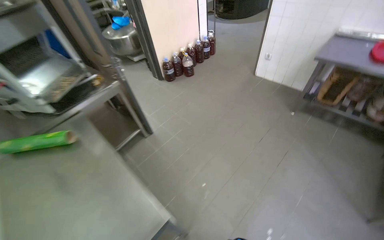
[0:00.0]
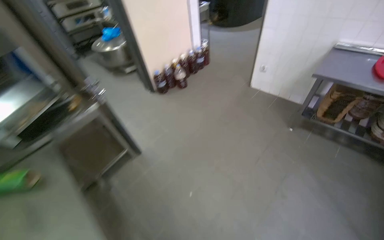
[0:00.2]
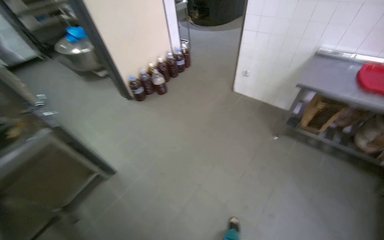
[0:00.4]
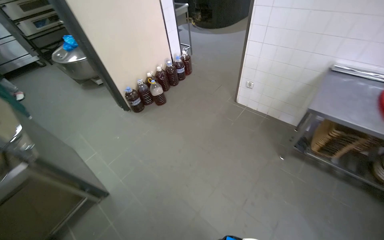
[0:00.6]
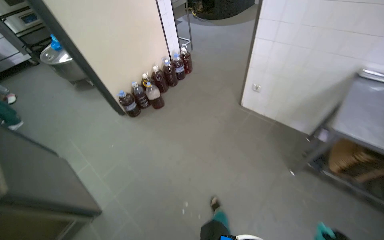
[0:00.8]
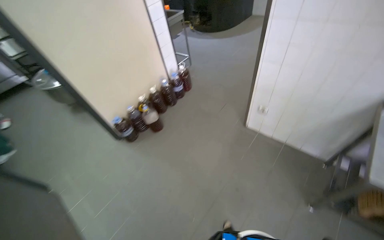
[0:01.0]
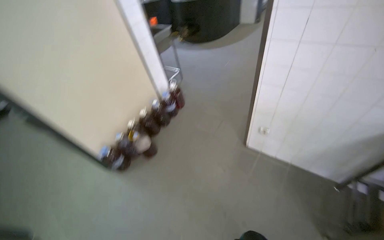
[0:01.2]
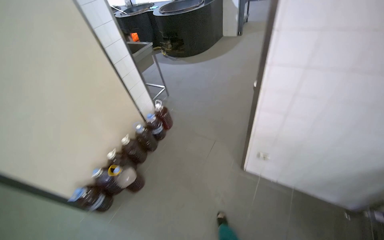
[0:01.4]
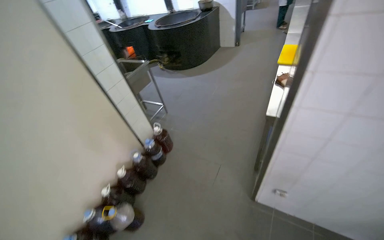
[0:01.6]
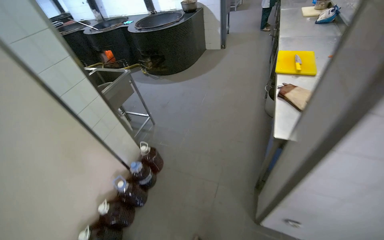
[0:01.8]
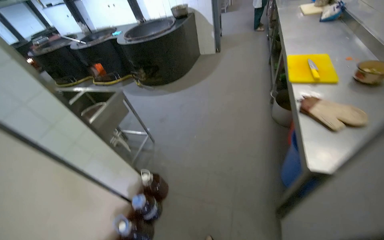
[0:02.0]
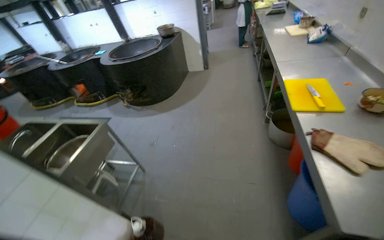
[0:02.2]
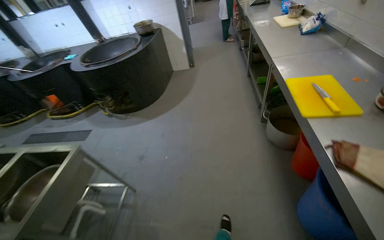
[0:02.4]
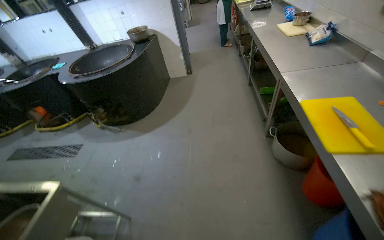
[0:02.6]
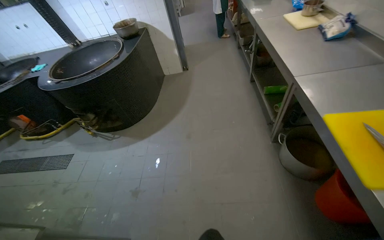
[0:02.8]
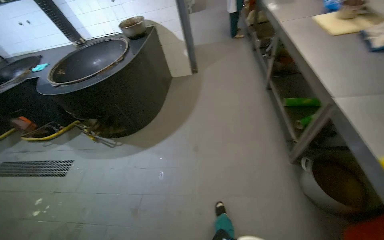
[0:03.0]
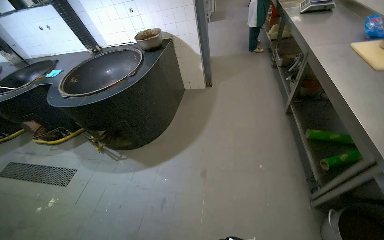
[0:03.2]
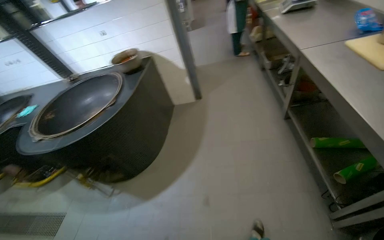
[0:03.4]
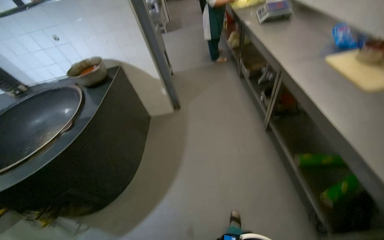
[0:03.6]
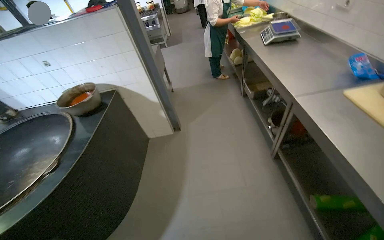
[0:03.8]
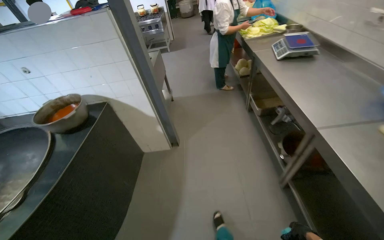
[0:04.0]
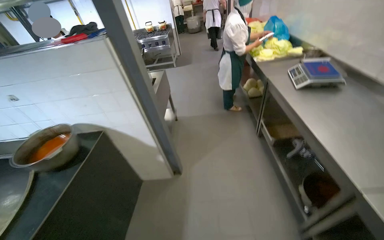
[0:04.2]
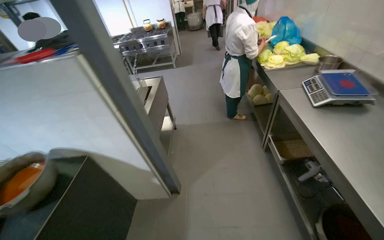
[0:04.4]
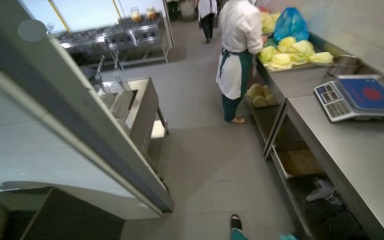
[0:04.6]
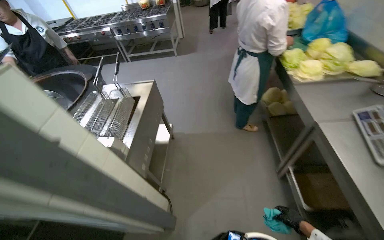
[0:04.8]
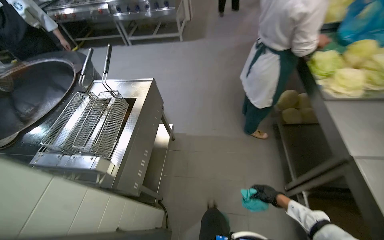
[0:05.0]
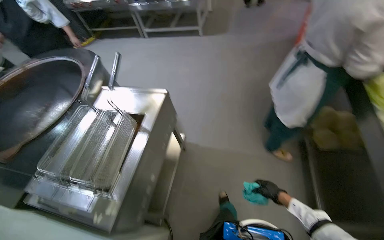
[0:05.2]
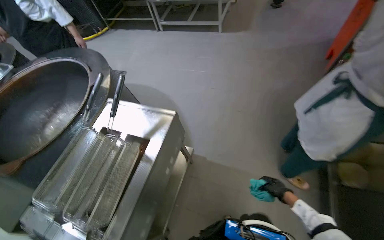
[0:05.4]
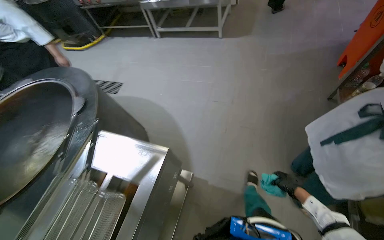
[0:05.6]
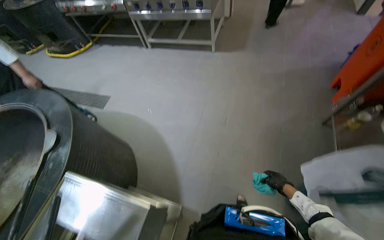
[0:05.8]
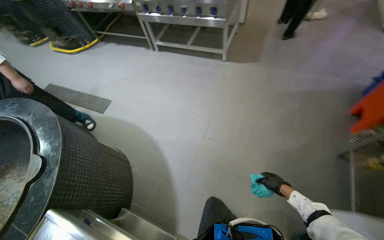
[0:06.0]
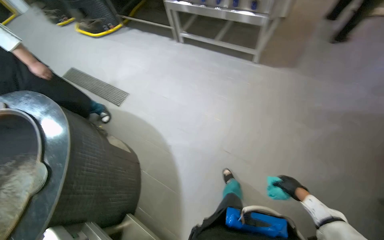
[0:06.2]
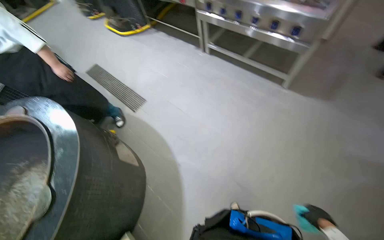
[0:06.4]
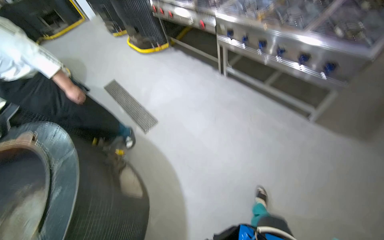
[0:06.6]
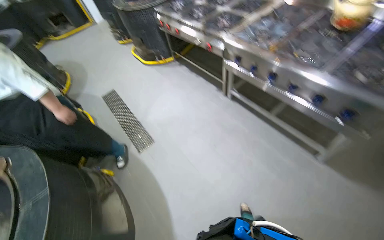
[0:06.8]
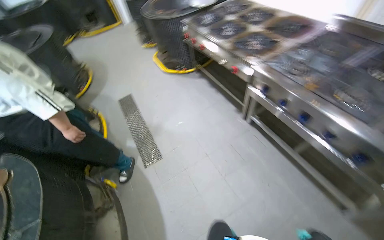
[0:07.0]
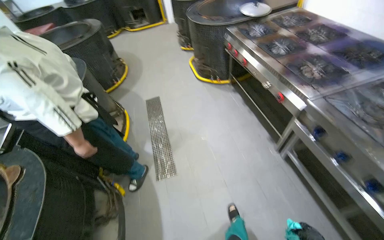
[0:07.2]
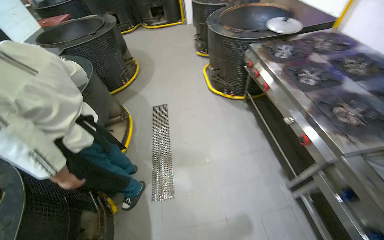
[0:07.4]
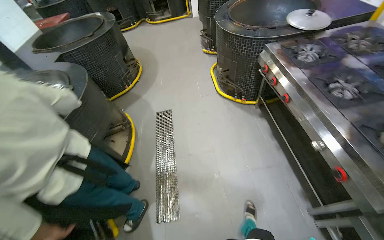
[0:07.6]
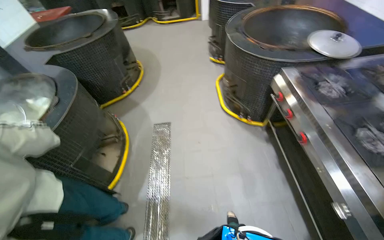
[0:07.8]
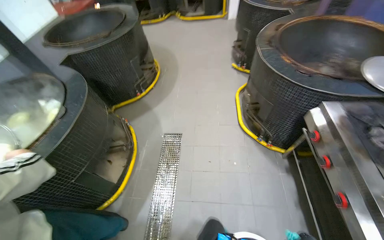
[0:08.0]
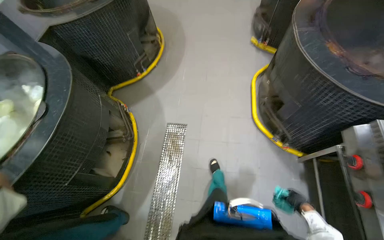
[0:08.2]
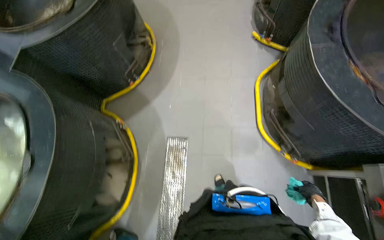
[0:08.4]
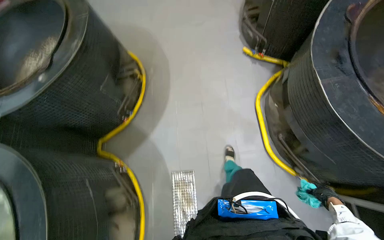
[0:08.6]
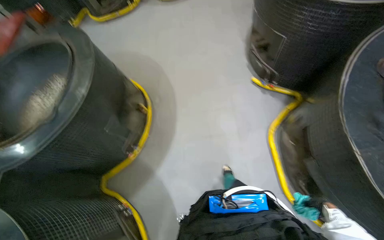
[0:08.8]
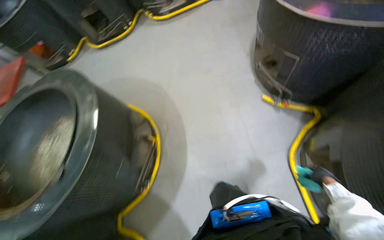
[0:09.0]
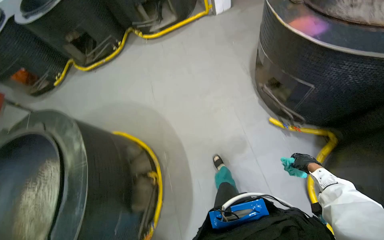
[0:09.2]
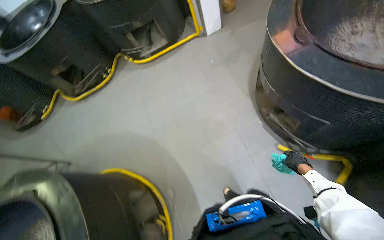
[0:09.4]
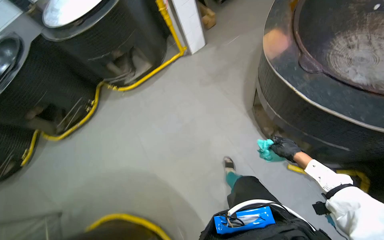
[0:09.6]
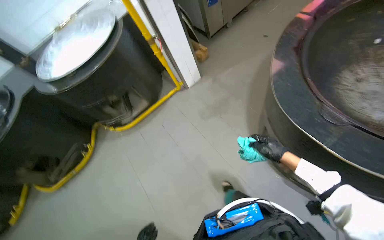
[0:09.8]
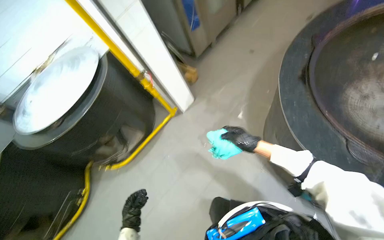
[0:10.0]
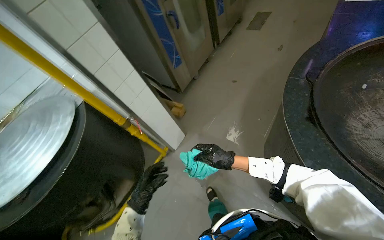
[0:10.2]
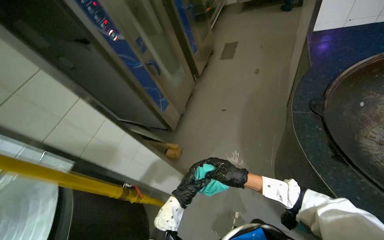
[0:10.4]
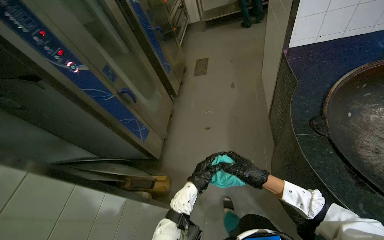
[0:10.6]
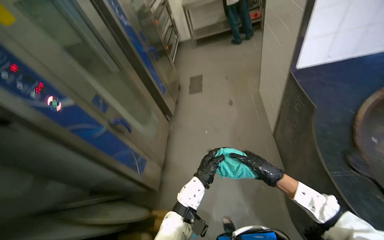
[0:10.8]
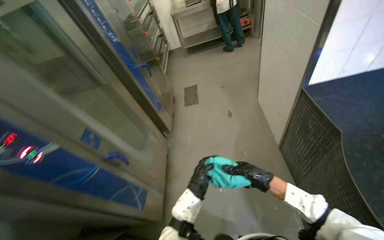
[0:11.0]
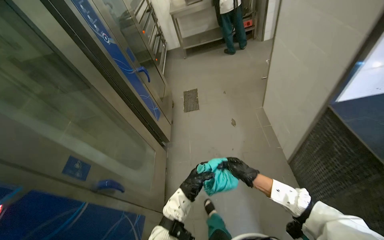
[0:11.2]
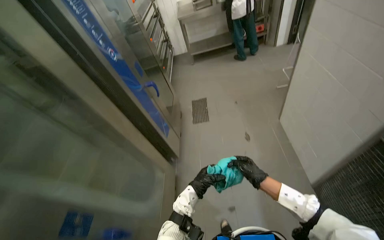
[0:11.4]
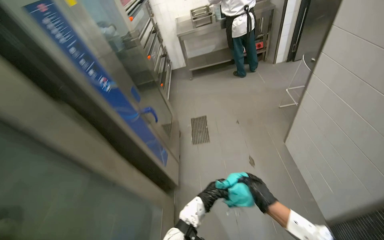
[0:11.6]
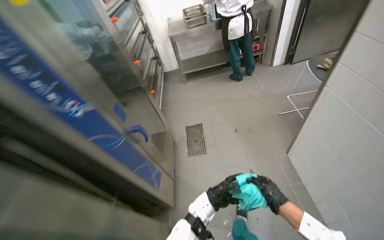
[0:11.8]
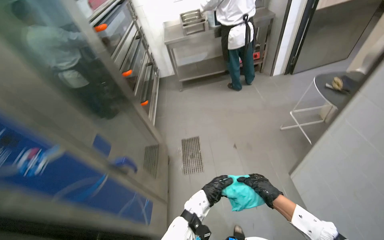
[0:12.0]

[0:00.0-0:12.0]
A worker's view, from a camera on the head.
Job: wiping surfaces.
The whole recording: Wiping kitchen counter. The worker wipes the stainless steel kitchen counter with a cloth.
0:00.0 to 0:01.6: The camera is carried about 2 m.
0:01.6 to 0:03.0: The wearer moves some 2 m. The head turns to the right by about 25 degrees.
0:03.0 to 0:04.4: The head travels some 2 m.
0:04.4 to 0:06.0: The wearer moves approximately 2 m. The view tilts roughly 20 degrees downward.
0:06.0 to 0:07.6: The wearer moves about 2 m. The wearer's head swings approximately 60 degrees to the left.
0:07.6 to 0:09.0: The camera travels approximately 2 m. The view tips downward by about 15 degrees.
0:09.0 to 0:10.4: The camera travels about 2 m. The wearer's head swings some 55 degrees to the right. The wearer looks roughly 35 degrees further upward.
0:10.4 to 0:12.0: The camera travels about 1.5 m. The wearer's head swings some 25 degrees to the right. The camera pitches upward, by roughly 15 degrees.

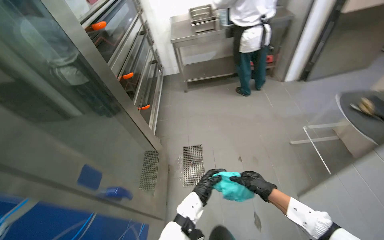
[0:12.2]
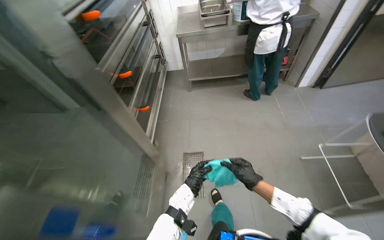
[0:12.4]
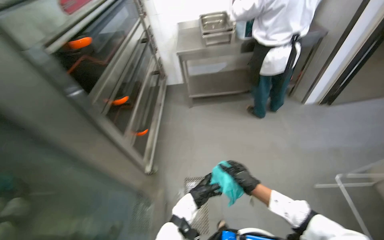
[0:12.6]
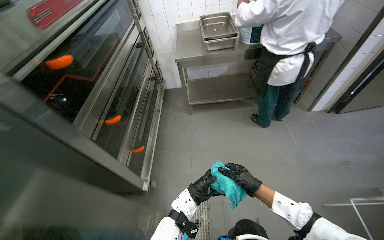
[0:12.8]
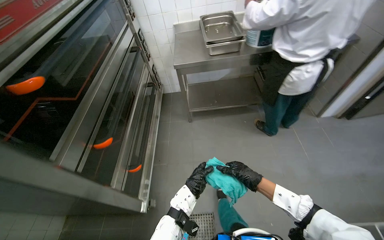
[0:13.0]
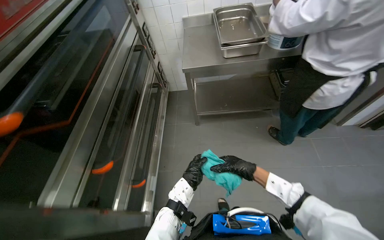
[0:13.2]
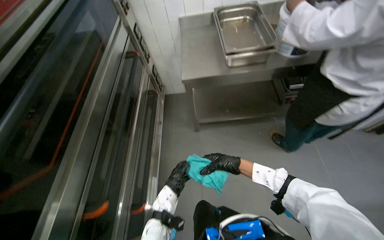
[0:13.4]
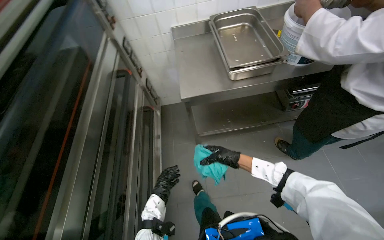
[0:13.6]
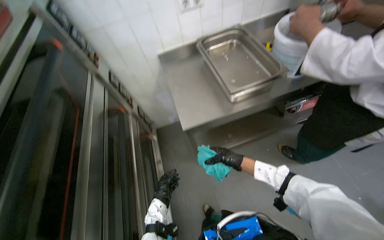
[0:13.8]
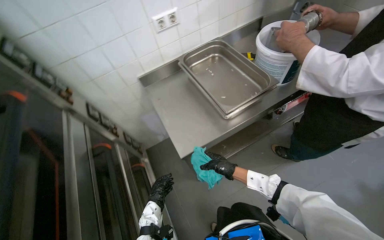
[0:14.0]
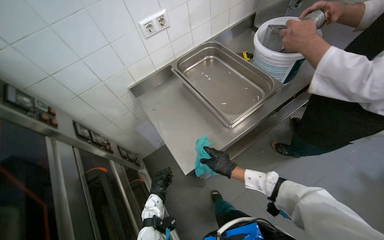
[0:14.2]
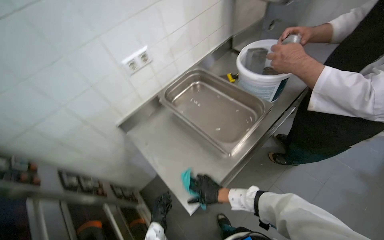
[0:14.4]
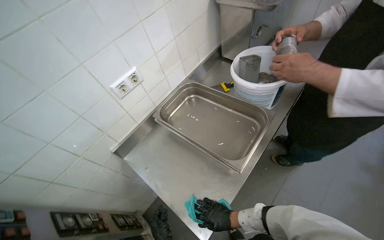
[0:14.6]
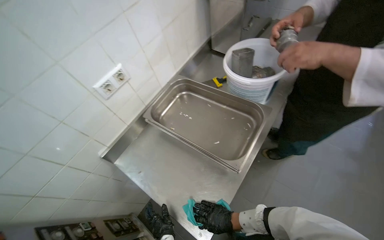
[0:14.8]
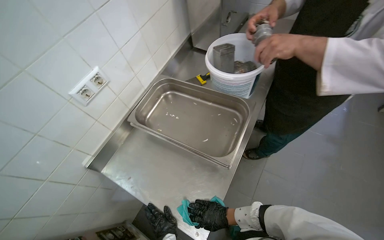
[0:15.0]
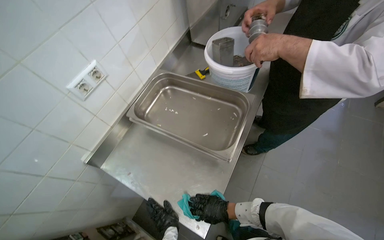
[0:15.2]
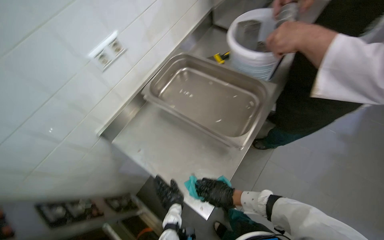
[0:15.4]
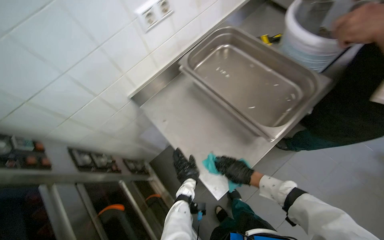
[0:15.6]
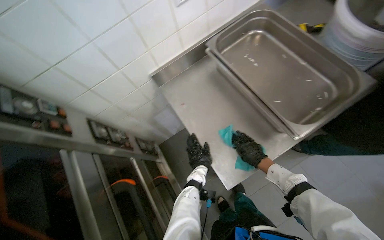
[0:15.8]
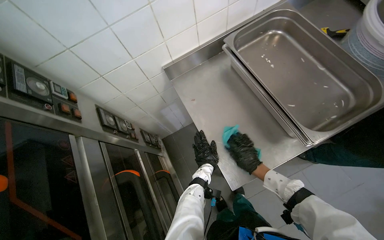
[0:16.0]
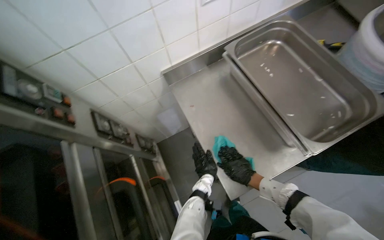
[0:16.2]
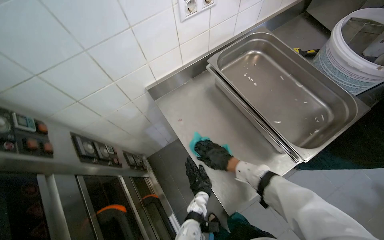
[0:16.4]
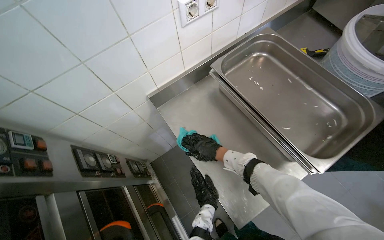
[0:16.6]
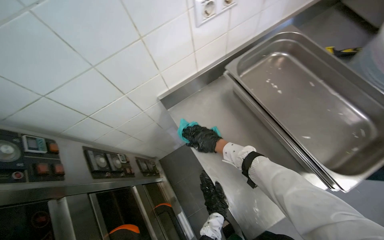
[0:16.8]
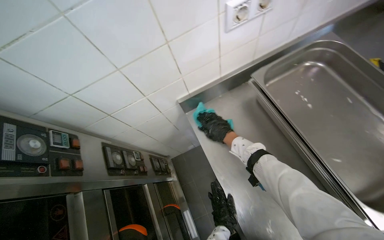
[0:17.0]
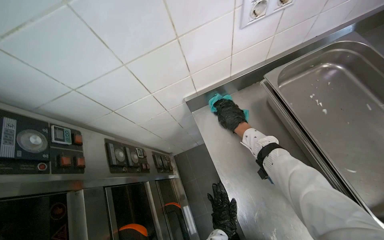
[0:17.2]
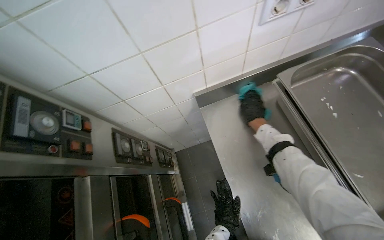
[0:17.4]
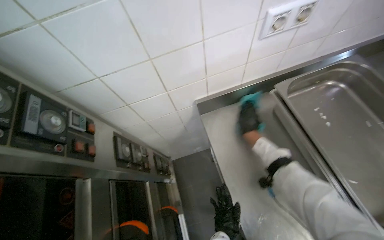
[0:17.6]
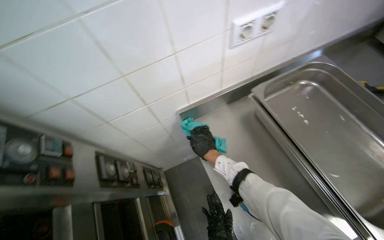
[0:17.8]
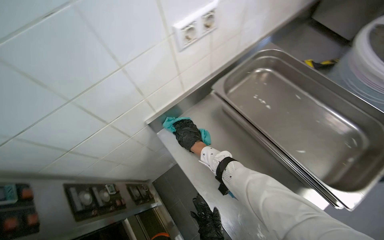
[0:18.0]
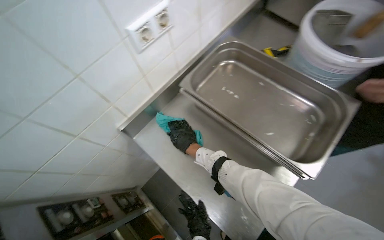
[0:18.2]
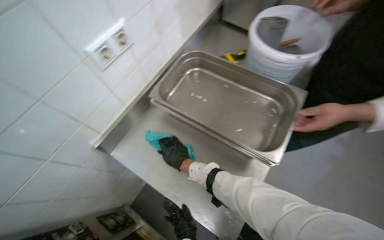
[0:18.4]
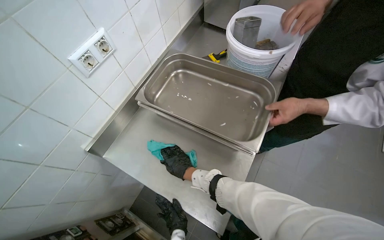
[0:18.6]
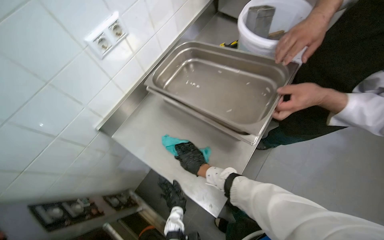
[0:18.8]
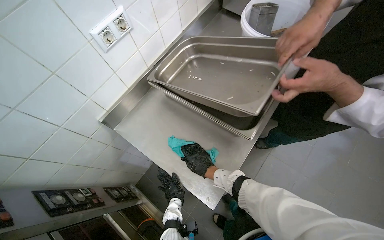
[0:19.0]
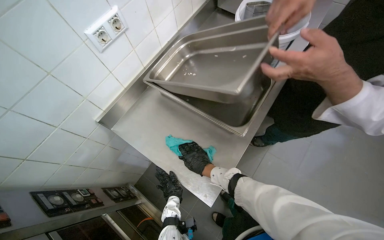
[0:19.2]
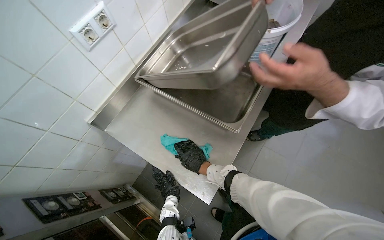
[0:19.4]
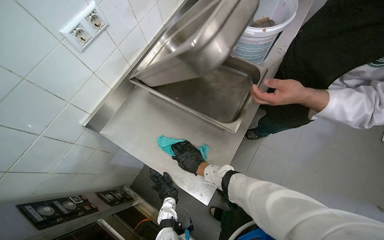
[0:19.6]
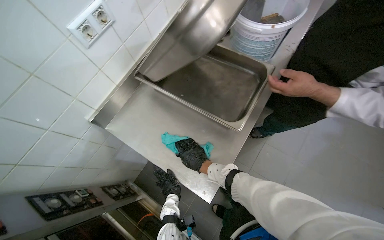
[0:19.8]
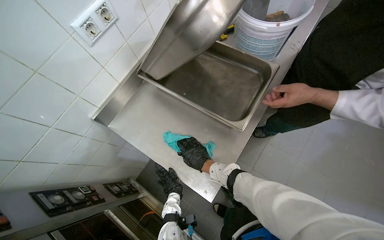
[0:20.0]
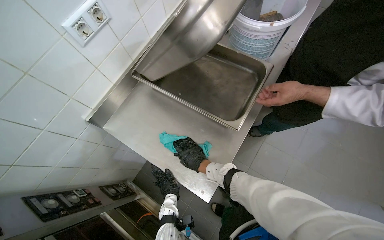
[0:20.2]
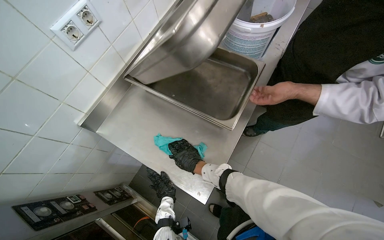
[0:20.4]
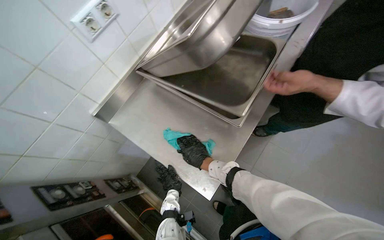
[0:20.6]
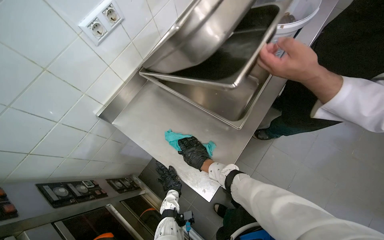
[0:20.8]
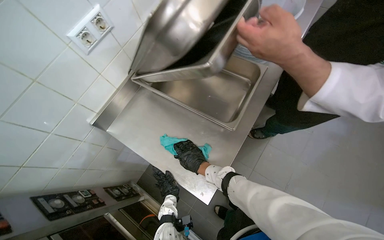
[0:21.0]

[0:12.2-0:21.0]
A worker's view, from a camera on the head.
Job: wiping surfaces.
The whole recording: Wiping kitchen counter. The worker wipes the stainless steel kitchen counter with a cloth.
0:12.2 to 0:13.6: The camera is carried about 1.5 m.
0:13.6 to 0:15.2: The head travels about 60 cm. The wearer looks approximately 55 degrees further to the right.
0:15.2 to 0:16.6: The scene rotates clockwise by roughly 25 degrees.
0:18.0 to 0:19.6: The right hand heads down the picture, covering approximately 15 cm.
0:19.6 to 0:21.0: The hands make small movements and keep their place.
